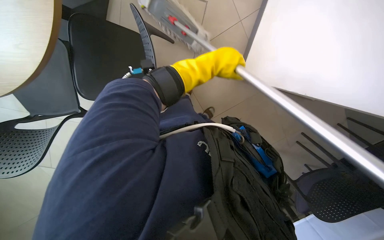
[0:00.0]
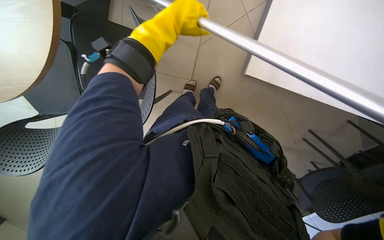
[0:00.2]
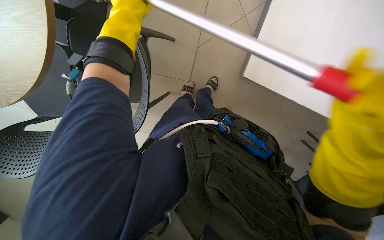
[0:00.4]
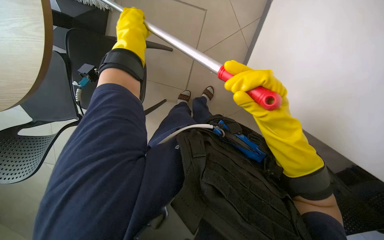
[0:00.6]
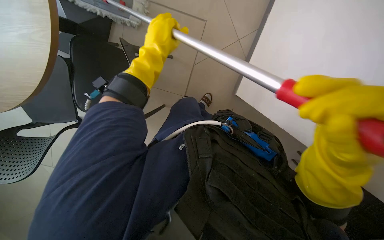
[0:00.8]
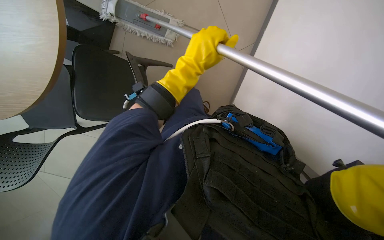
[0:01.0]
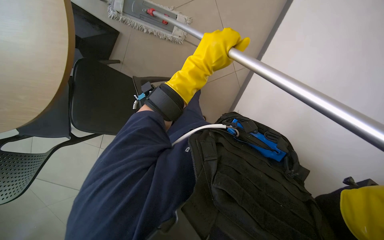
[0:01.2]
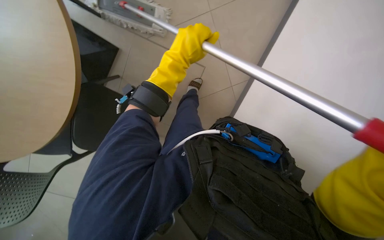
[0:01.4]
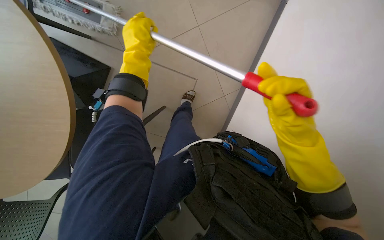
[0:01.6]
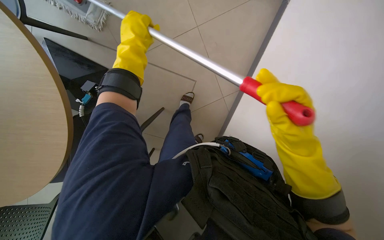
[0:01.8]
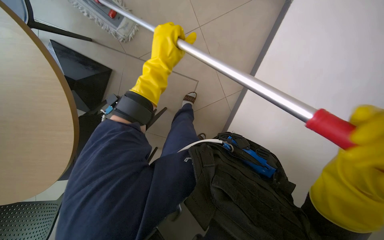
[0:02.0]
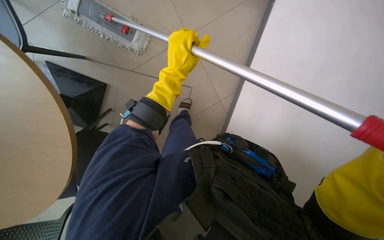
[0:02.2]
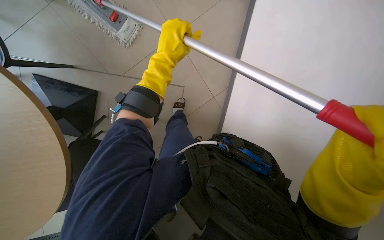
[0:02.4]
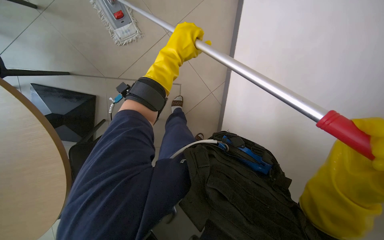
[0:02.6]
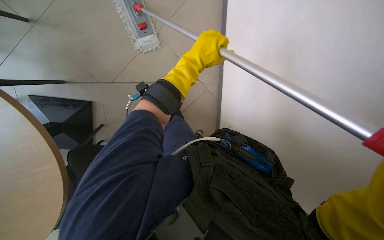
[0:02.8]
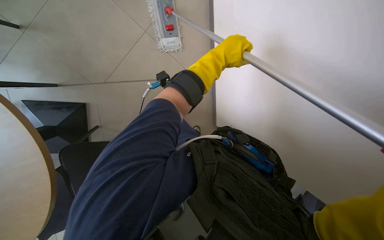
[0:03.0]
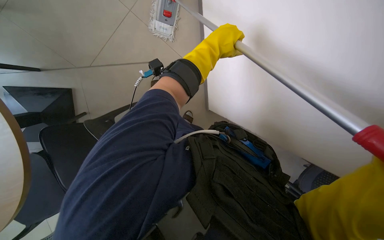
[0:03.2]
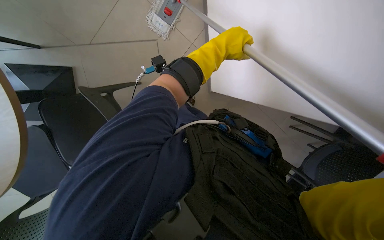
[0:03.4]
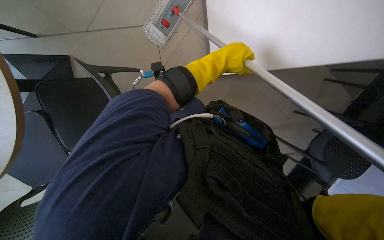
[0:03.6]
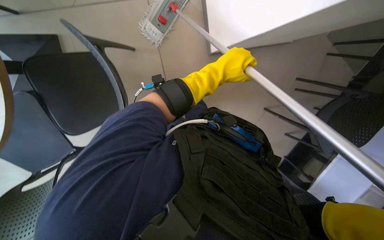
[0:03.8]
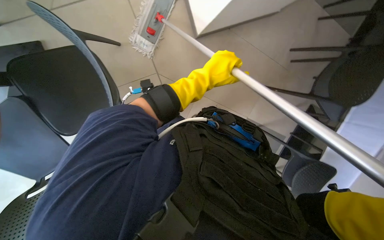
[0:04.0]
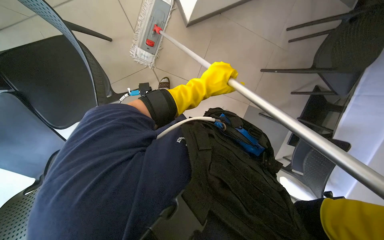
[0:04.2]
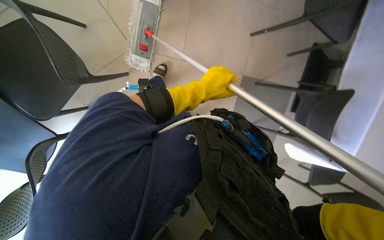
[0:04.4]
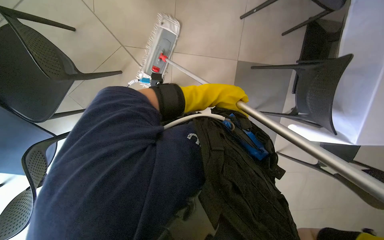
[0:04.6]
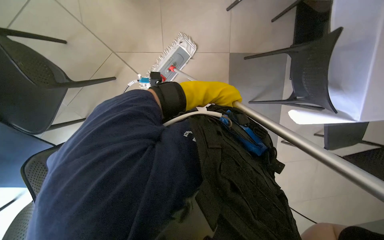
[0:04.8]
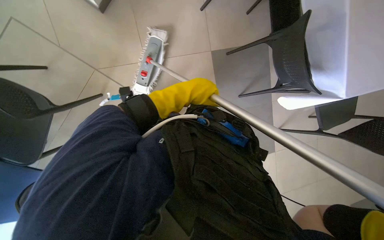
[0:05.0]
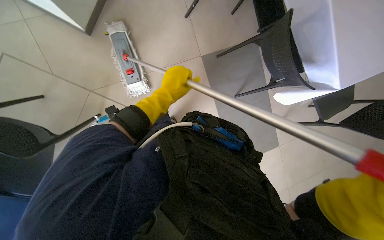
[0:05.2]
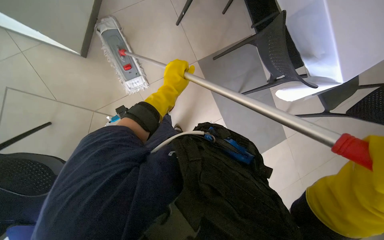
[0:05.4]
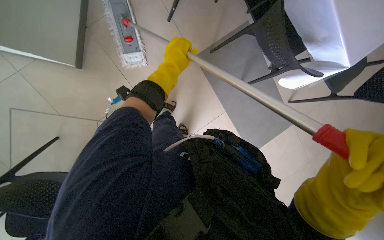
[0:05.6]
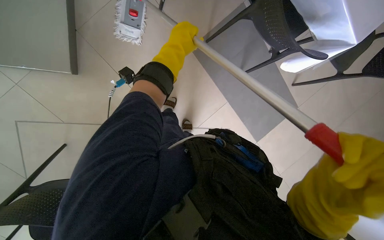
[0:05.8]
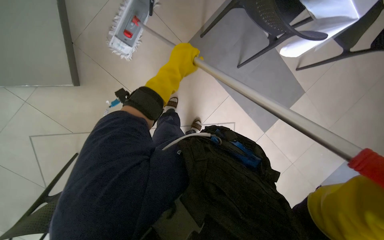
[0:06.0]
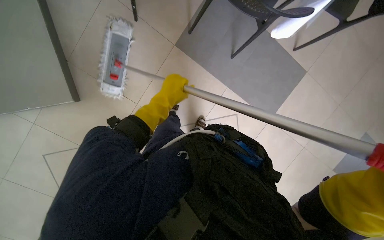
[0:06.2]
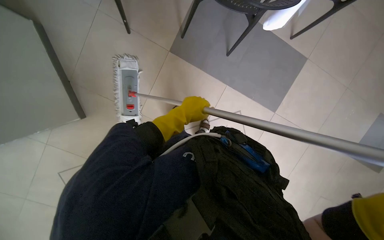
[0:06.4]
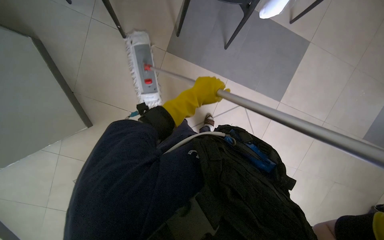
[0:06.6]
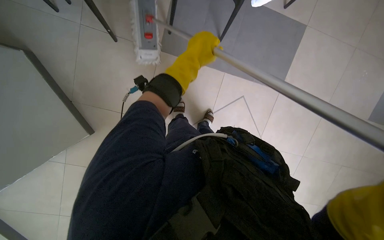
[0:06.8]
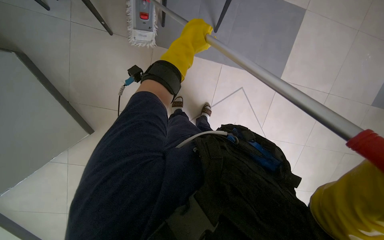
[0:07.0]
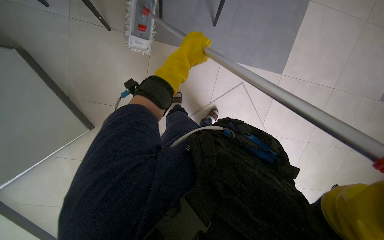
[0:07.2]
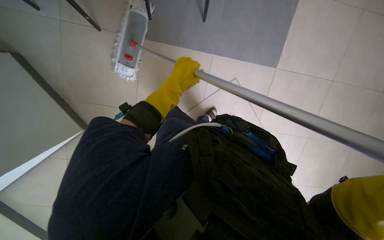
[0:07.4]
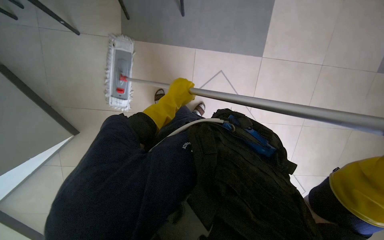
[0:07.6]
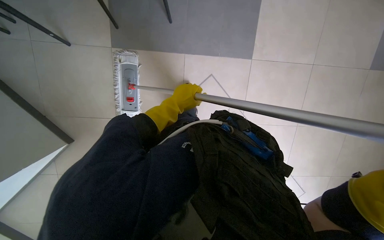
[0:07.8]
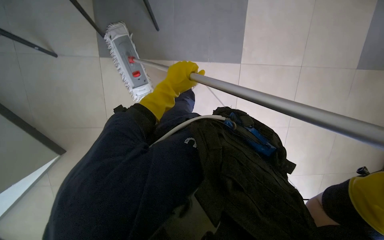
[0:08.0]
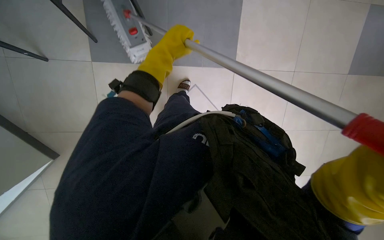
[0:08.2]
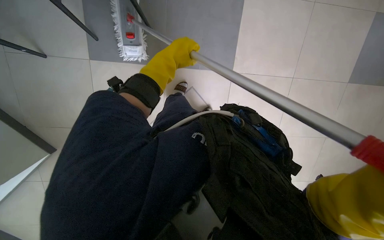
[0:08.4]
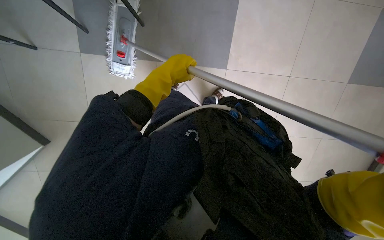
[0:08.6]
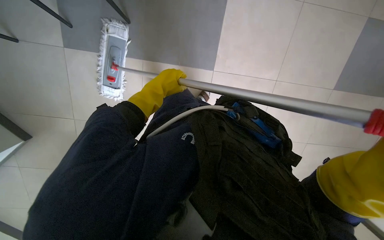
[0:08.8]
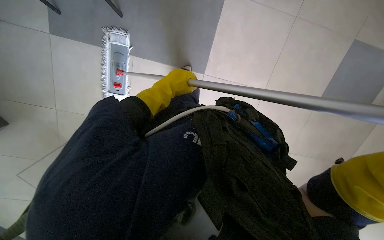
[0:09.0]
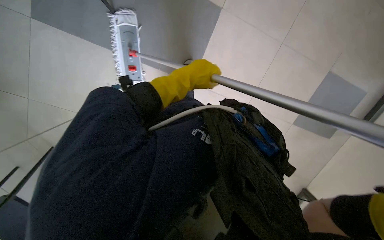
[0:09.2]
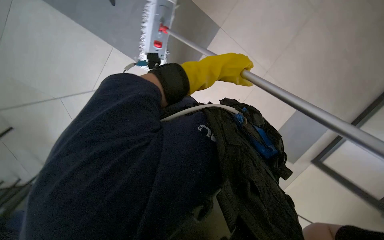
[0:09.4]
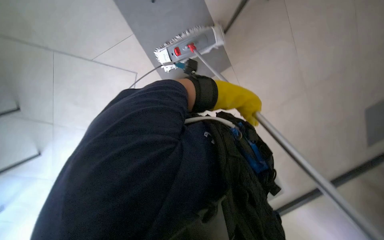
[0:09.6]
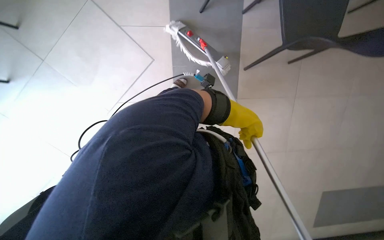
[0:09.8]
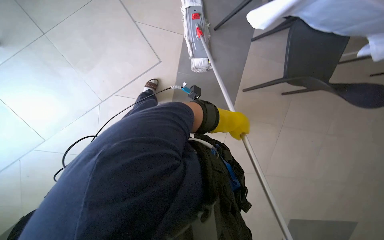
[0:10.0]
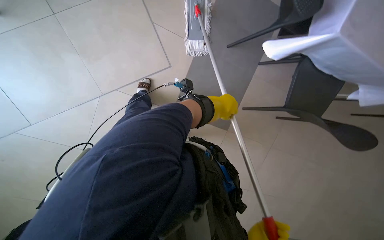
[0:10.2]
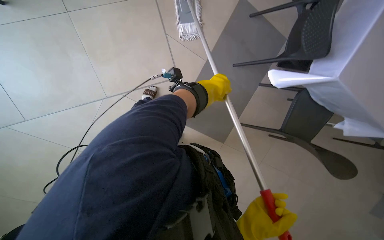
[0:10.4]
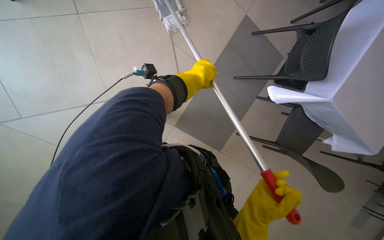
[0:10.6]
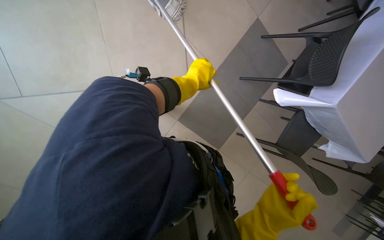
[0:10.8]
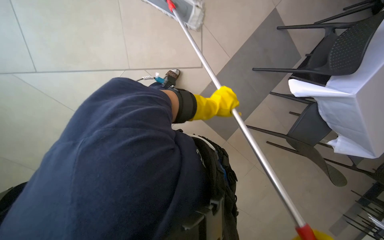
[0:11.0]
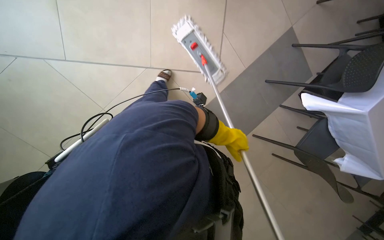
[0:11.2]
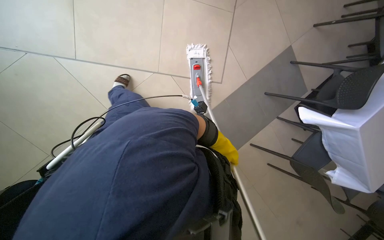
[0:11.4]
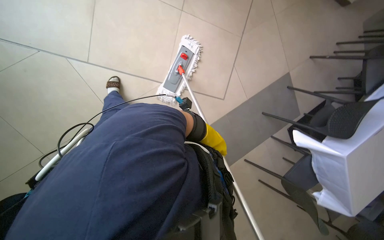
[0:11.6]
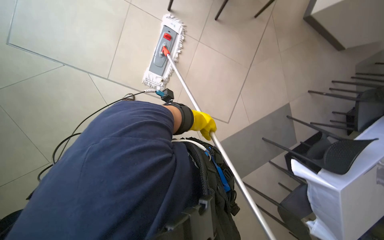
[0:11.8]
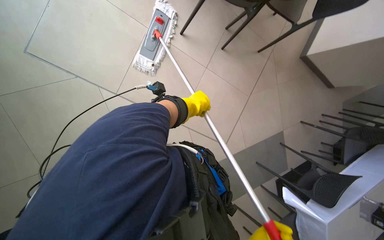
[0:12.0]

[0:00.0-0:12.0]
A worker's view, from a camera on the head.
Job: mopping floor.
The whole recording: Mopping cafeteria floor. The worker mops the cafeteria floor with a flat mop.
0:01.6 to 0:03.0: The left hand shifts approximately 25 cm to the right.
0:03.0 to 0:04.4: The left hand moves down the picture, approximately 10 cm.
0:04.4 to 0:06.0: The scene rotates counterclockwise by approximately 45 degrees.
0:09.0 to 0:10.4: The scene turns about 45 degrees clockwise in the picture.

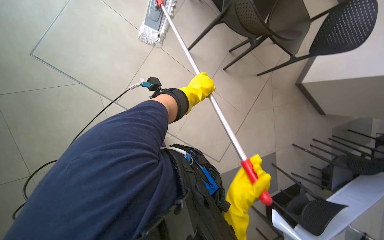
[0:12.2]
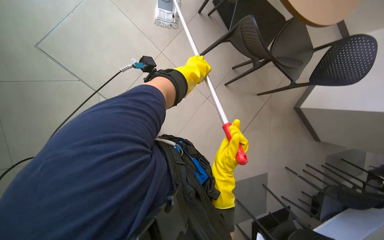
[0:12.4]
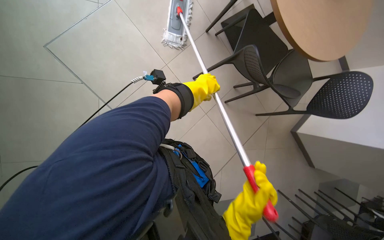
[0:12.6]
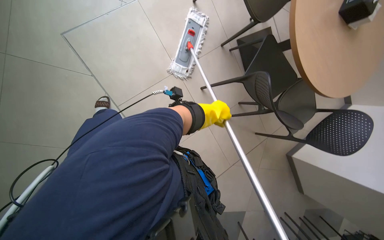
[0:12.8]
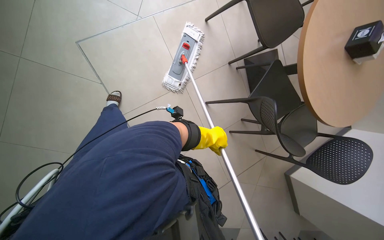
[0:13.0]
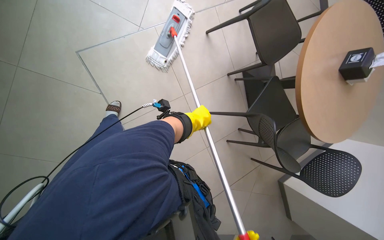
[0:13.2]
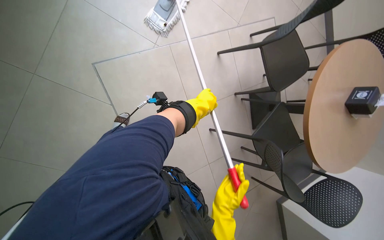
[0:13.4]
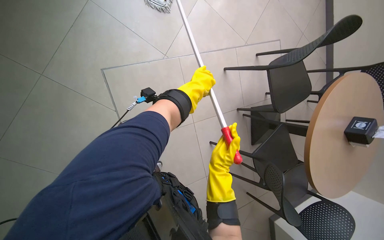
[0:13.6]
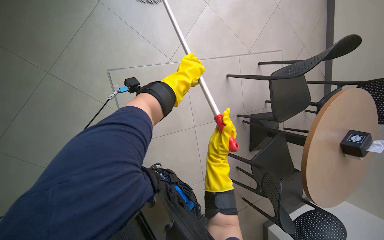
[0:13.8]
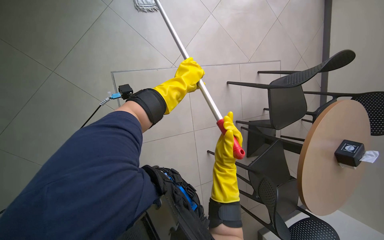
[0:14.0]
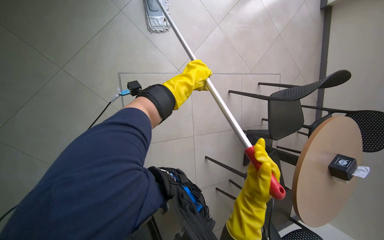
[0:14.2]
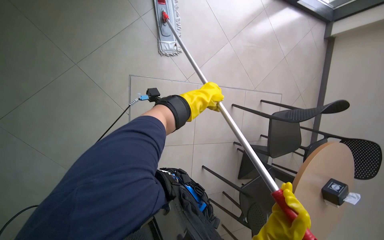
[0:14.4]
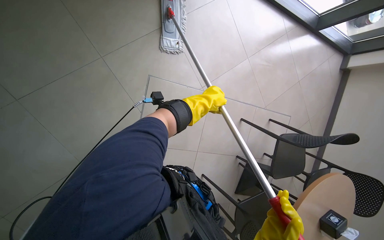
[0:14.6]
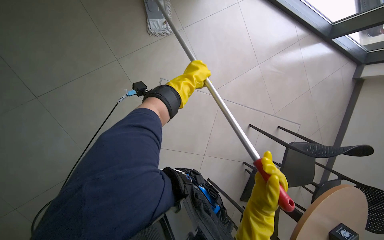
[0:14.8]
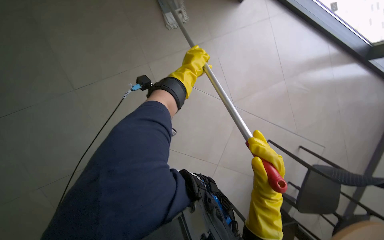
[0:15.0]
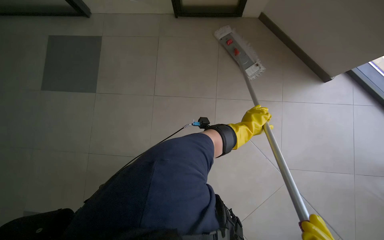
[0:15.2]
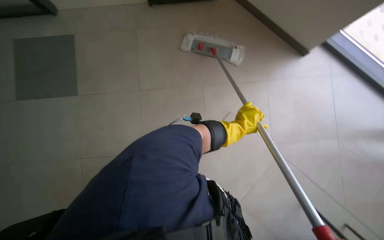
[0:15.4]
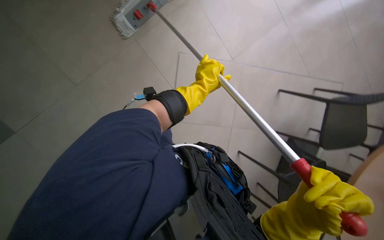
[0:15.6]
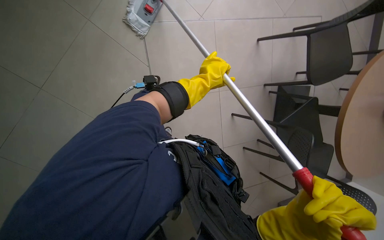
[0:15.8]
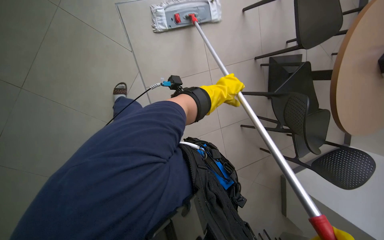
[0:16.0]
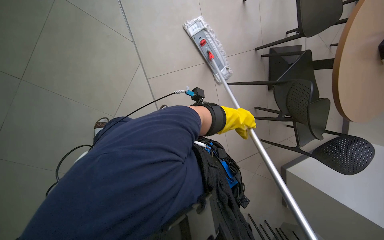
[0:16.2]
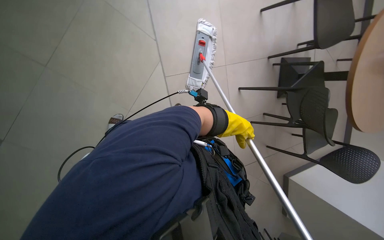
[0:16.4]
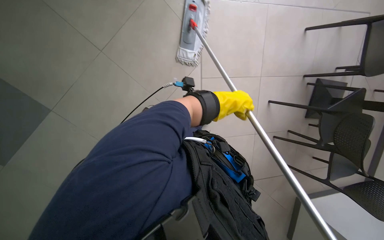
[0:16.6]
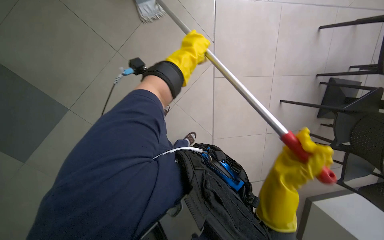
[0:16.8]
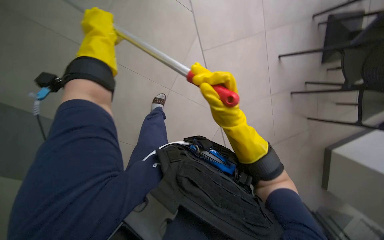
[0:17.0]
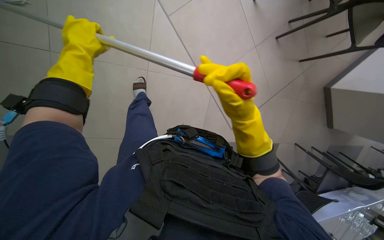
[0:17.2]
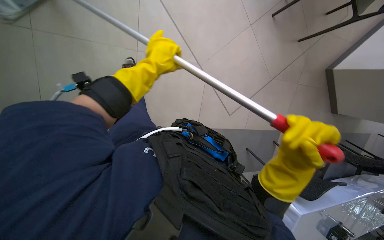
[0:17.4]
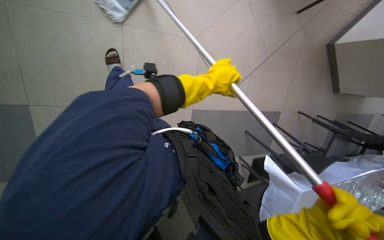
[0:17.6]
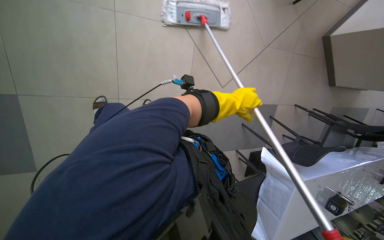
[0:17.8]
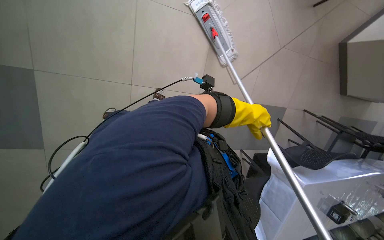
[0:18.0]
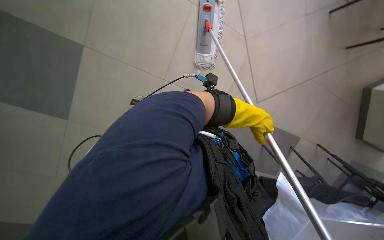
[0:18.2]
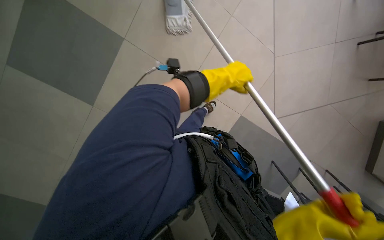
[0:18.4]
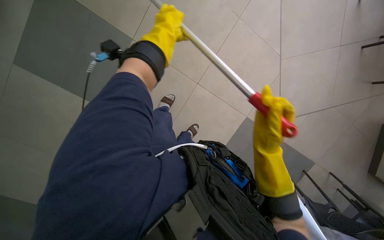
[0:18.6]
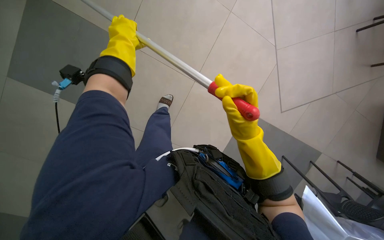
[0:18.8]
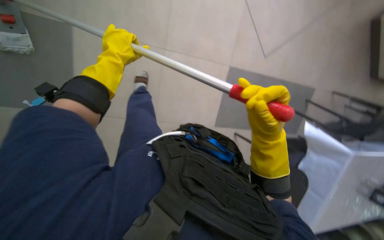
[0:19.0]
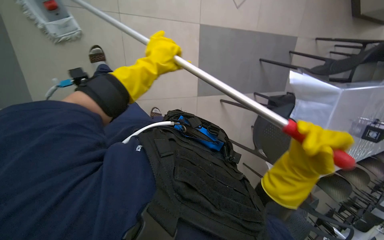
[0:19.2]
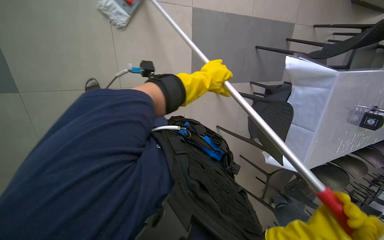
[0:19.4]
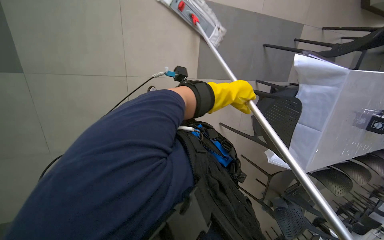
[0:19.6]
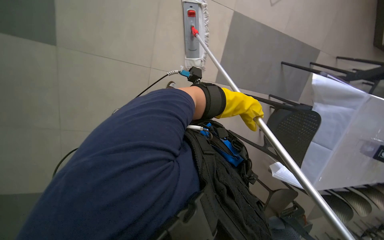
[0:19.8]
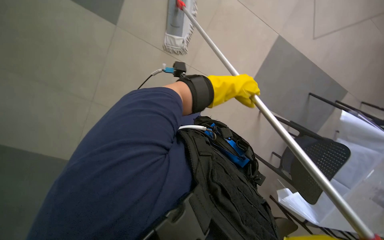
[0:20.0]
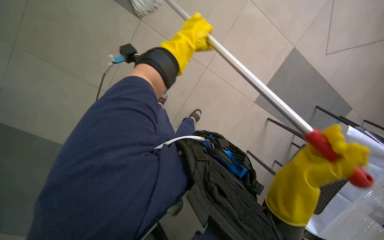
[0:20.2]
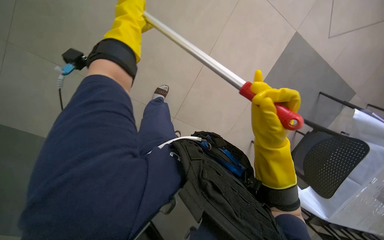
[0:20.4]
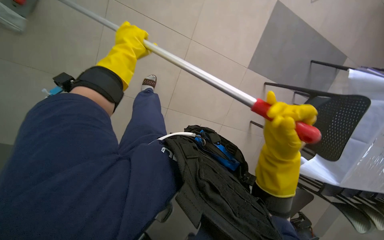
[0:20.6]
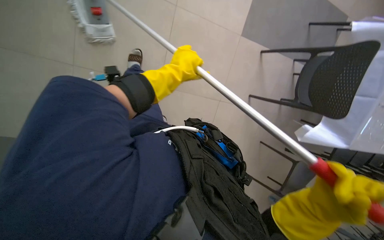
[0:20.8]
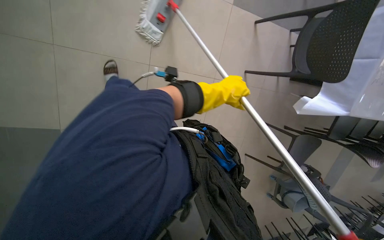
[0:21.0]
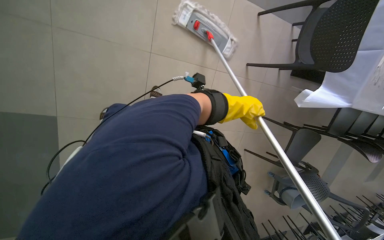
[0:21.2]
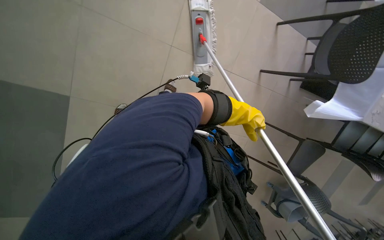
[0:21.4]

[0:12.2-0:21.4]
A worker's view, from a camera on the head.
Job: mopping floor.
The whole recording: Mopping cafeteria floor. The worker mops the cafeteria floor with a flat mop.
0:12.2 to 0:13.8: The camera is carried approximately 40 cm. The wearer looks about 15 degrees further upward. Everything in view rotates roughly 45 degrees clockwise.
0:13.8 to 0:15.2: The wearer's head swings roughly 60 degrees to the left. The wearer looks some 30 degrees further upward.
0:15.2 to 0:16.8: The camera pitches downward, by roughly 25 degrees. The scene rotates counterclockwise by about 35 degrees.
0:18.4 to 0:19.8: The left hand goes some 20 cm down the picture, and reaches some 25 cm to the left, then returns.
0:19.8 to 0:21.4: The camera travels approximately 50 cm.
